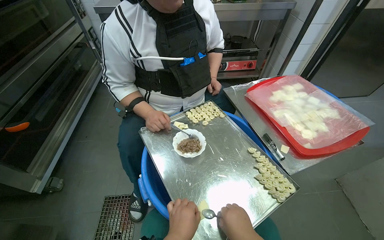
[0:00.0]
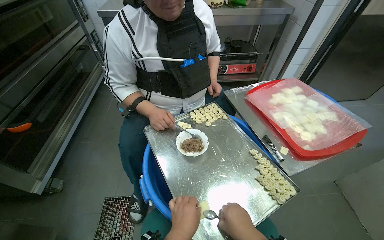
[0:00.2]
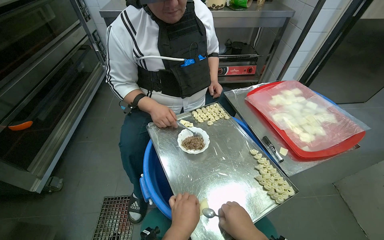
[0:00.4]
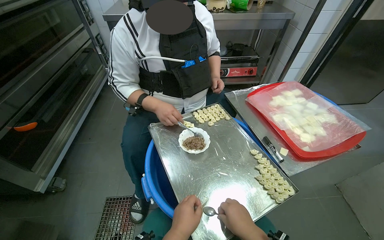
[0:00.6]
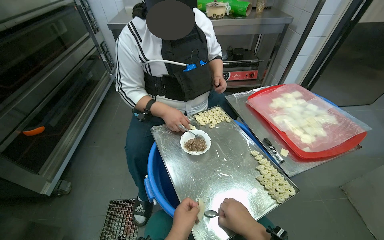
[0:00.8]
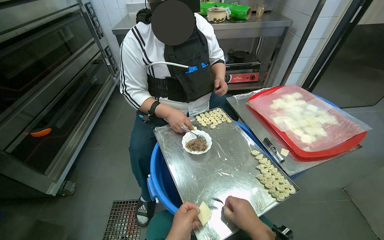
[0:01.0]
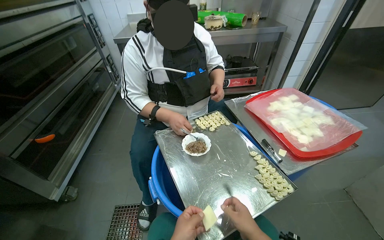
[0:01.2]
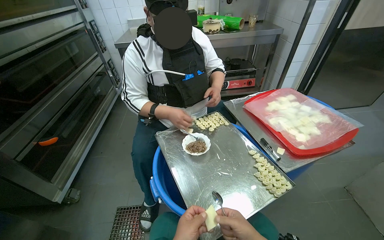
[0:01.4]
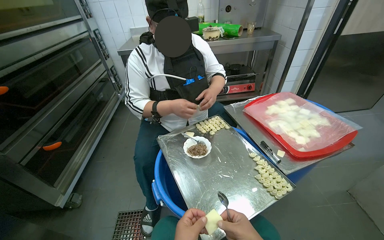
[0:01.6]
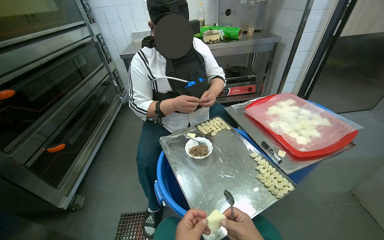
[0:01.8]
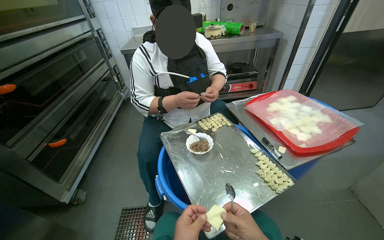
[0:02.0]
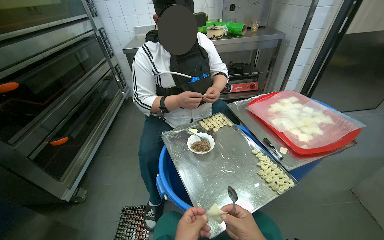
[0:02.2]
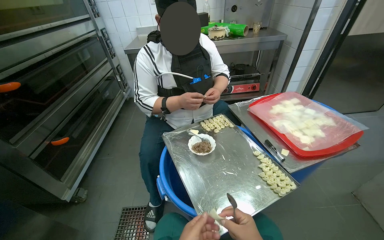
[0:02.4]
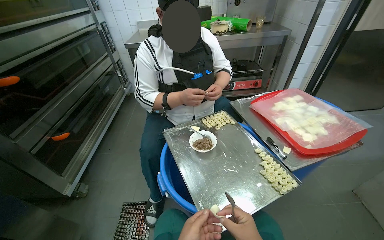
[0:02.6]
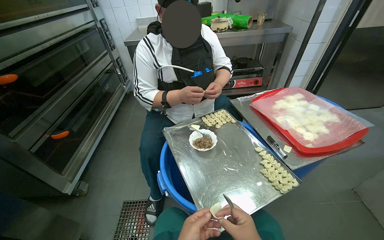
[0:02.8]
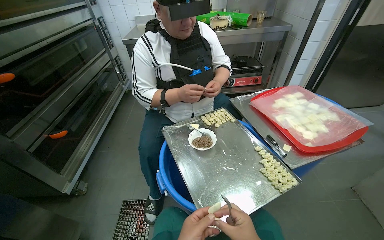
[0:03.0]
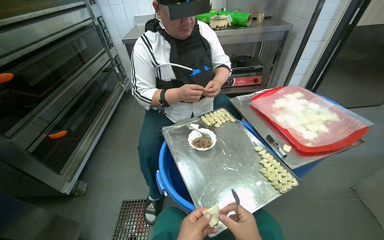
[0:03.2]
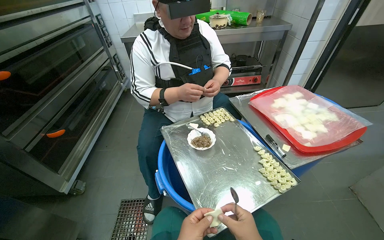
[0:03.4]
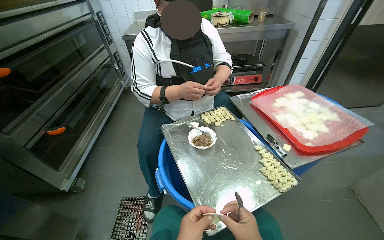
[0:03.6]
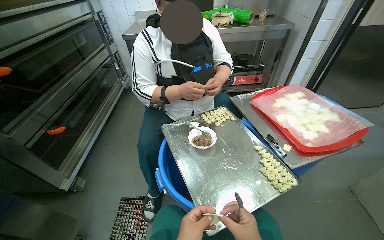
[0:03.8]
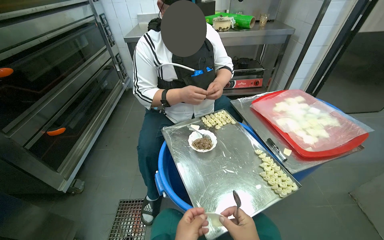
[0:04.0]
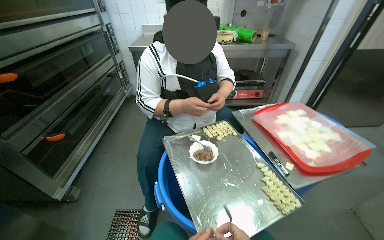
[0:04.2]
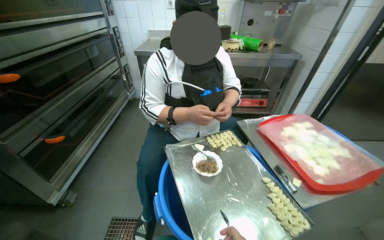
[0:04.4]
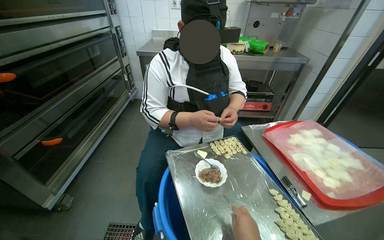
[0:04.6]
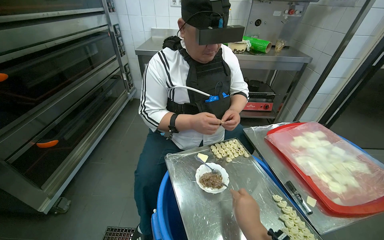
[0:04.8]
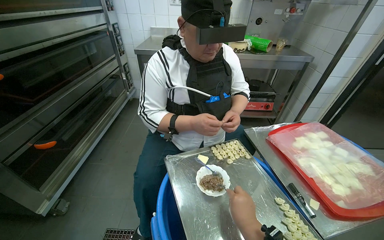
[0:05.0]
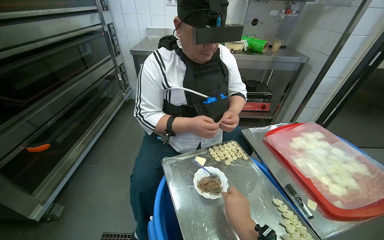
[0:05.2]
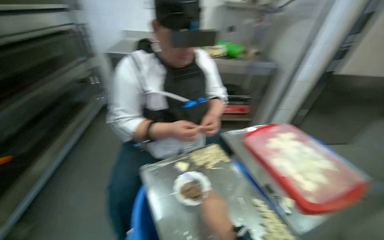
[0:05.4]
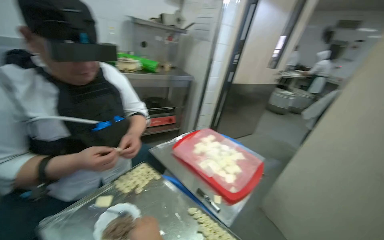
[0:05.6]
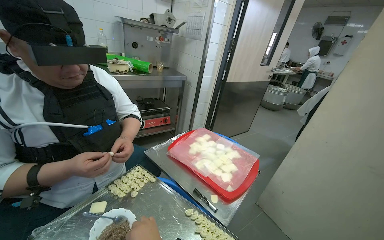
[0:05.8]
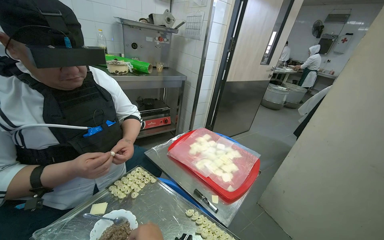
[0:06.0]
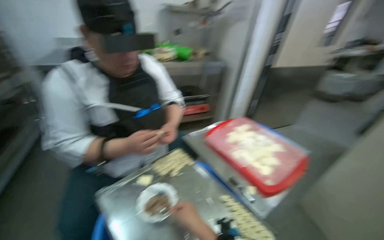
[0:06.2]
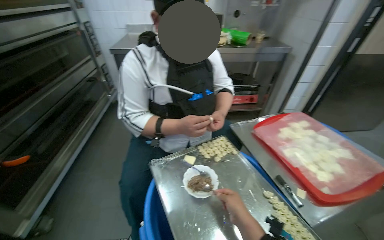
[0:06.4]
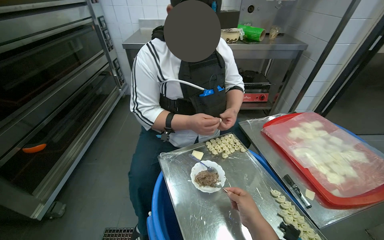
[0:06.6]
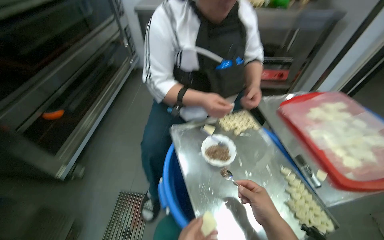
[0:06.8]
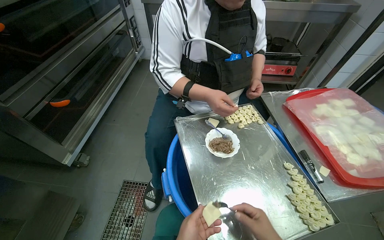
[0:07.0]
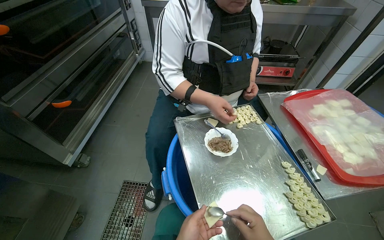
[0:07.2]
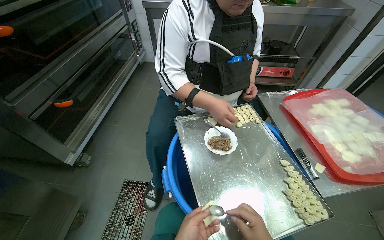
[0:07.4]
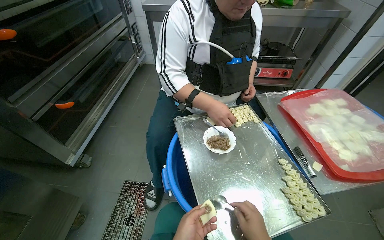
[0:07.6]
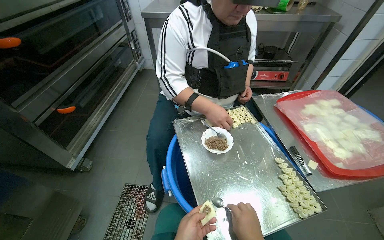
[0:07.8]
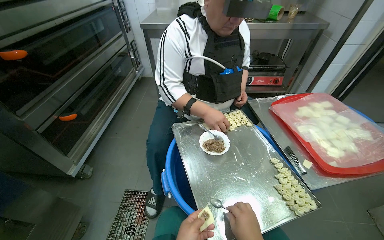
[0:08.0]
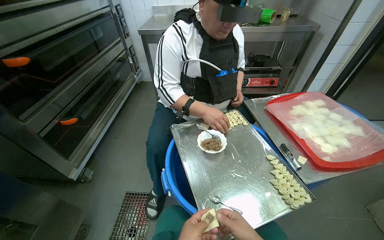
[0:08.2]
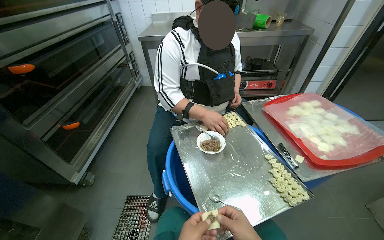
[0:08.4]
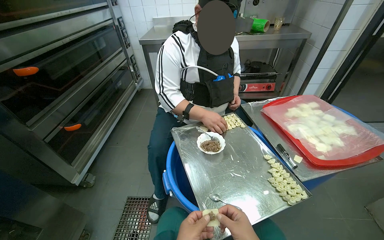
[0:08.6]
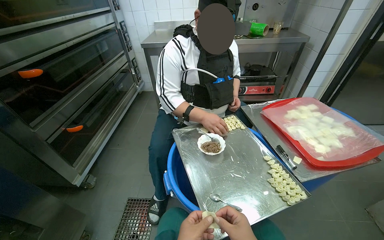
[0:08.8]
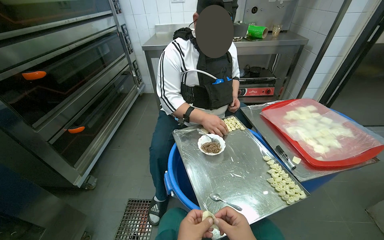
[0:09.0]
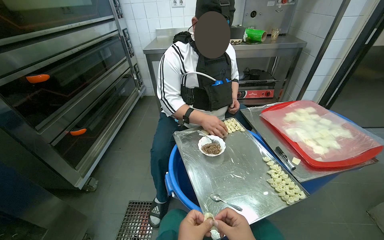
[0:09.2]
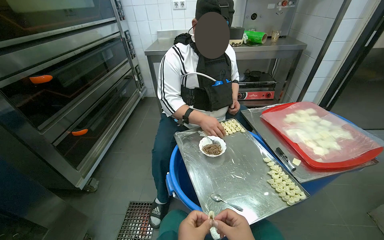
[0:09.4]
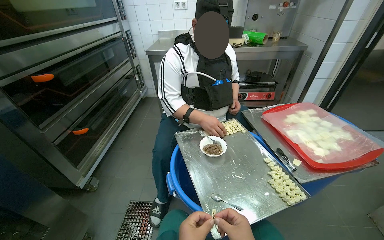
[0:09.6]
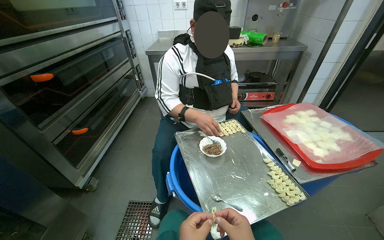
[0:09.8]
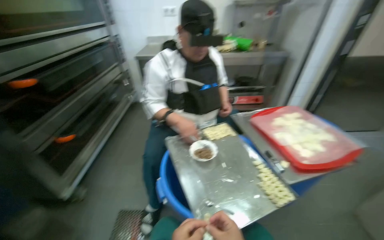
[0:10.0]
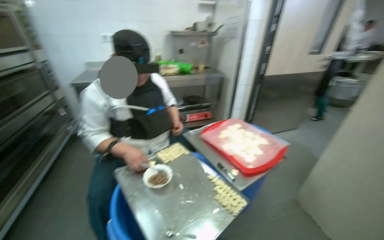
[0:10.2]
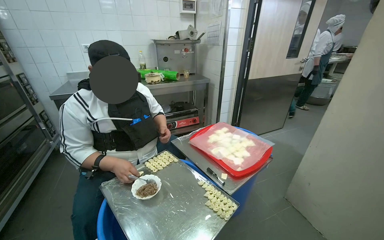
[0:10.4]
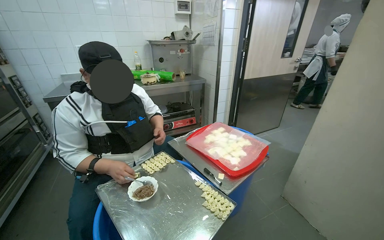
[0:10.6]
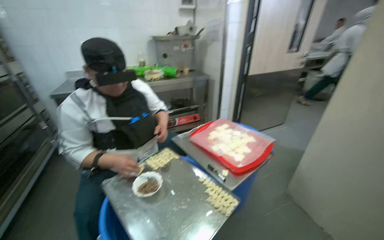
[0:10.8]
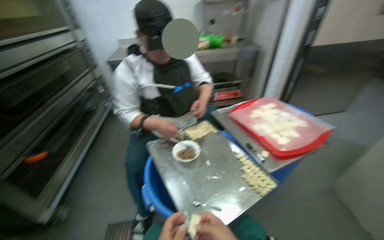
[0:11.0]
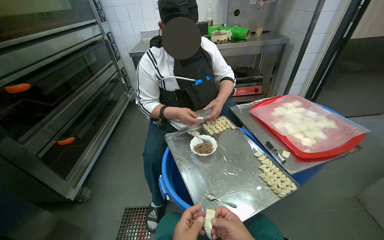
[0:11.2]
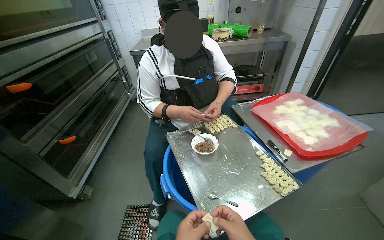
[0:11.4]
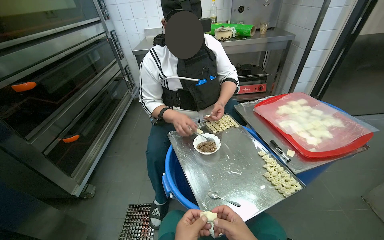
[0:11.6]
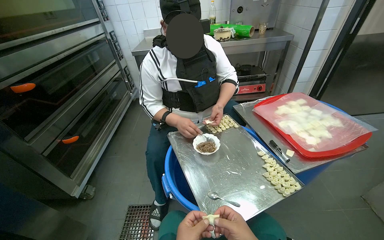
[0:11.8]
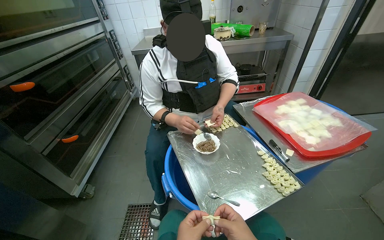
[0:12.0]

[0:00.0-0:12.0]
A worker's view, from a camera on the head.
Job: preparing food.
The whole recording: Preparing dumplings with filling. The worker continues to prepare dumplings by adding filling to dough pieces and shaping them.
0:04.4 to 0:06.0: The head turns to the right by approximately 35 degrees.
0:06.0 to 0:07.6: The wearer's head swings some 40 degrees to the left. The view tilts roughly 20 degrees downward.
0:09.0 to 0:10.4: The head rotates some 25 degrees to the right. The camera pitches upward, by some 10 degrees.
0:10.4 to 0:12.0: The view pans to the left by approximately 20 degrees. The view tilts about 15 degrees downward.

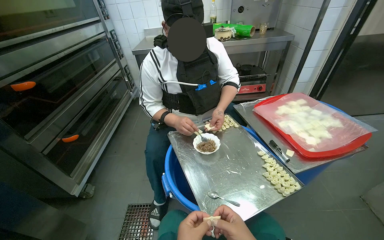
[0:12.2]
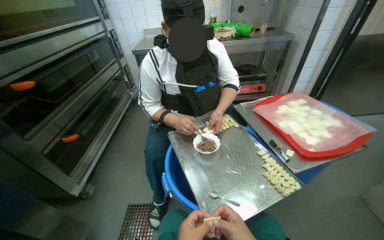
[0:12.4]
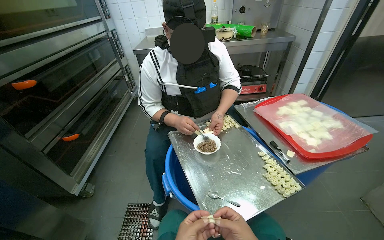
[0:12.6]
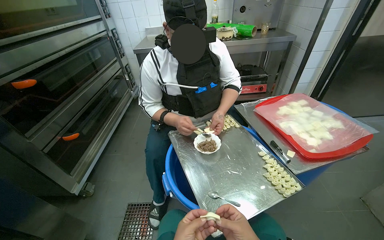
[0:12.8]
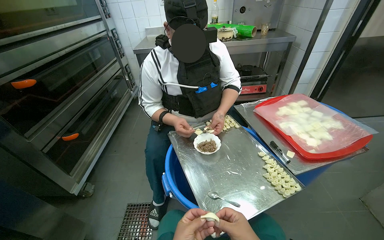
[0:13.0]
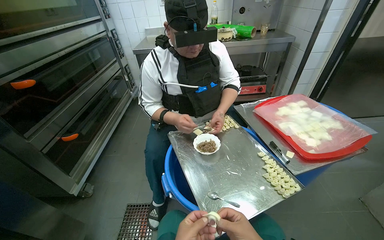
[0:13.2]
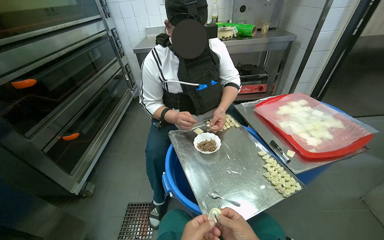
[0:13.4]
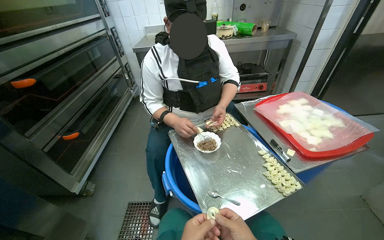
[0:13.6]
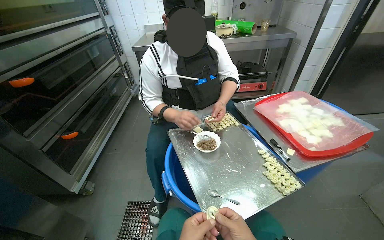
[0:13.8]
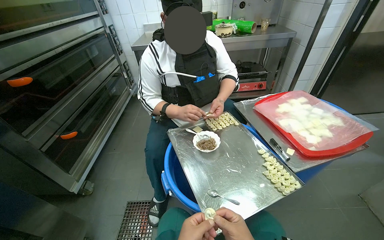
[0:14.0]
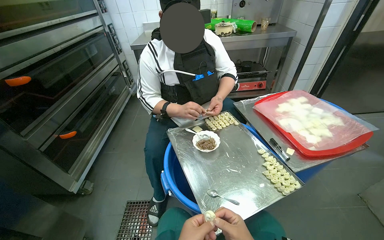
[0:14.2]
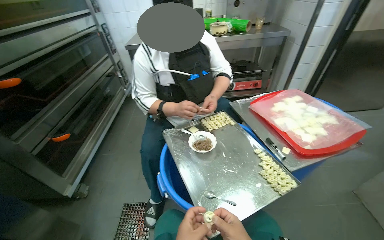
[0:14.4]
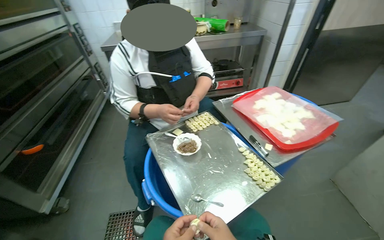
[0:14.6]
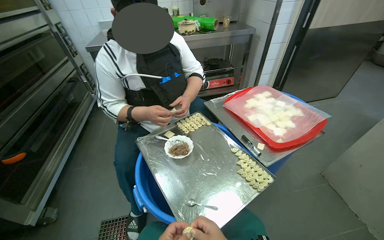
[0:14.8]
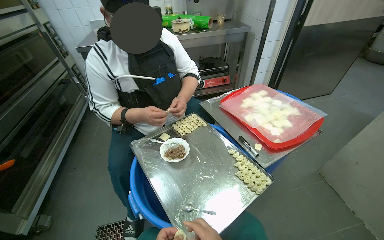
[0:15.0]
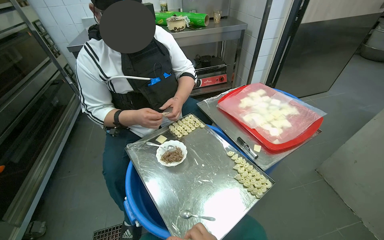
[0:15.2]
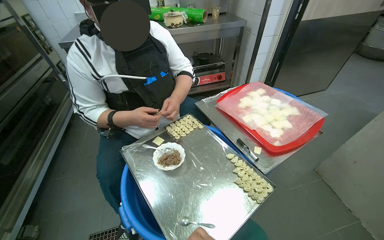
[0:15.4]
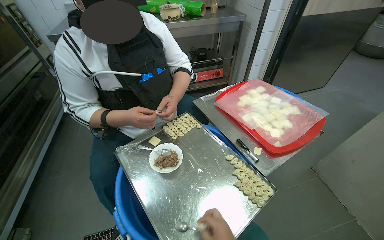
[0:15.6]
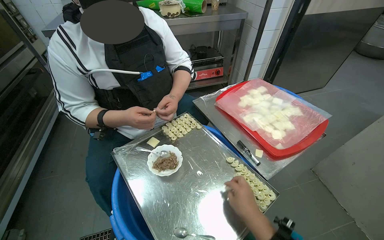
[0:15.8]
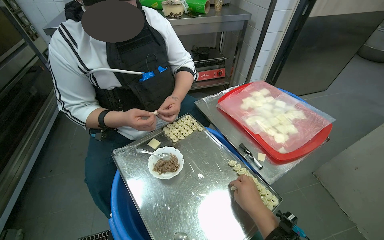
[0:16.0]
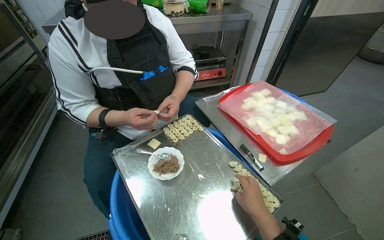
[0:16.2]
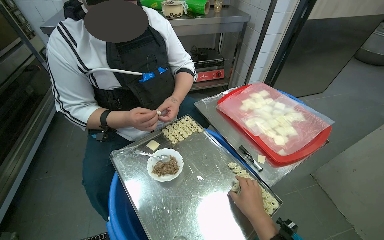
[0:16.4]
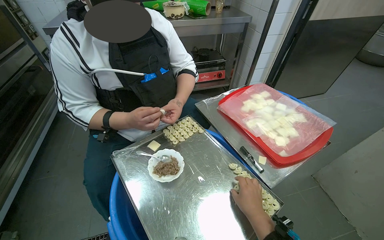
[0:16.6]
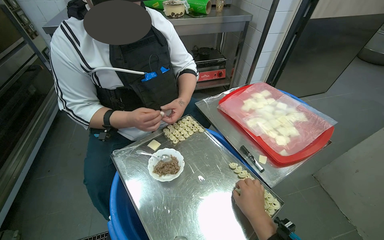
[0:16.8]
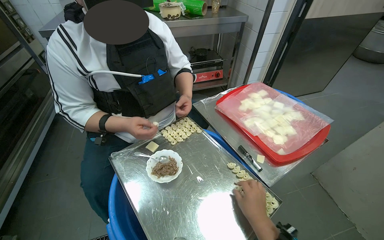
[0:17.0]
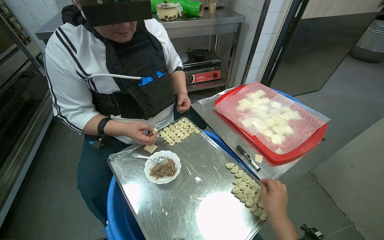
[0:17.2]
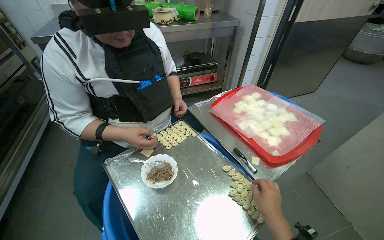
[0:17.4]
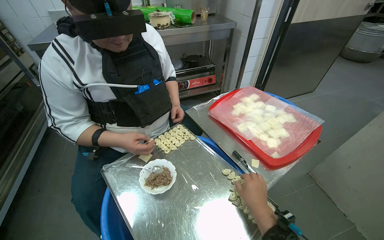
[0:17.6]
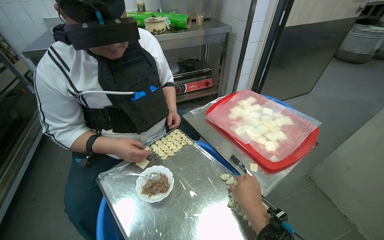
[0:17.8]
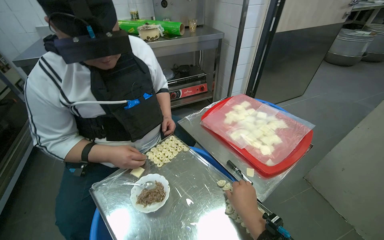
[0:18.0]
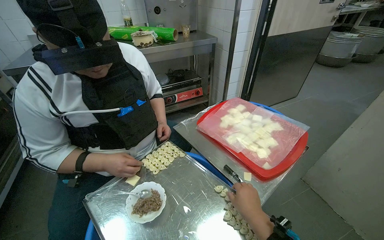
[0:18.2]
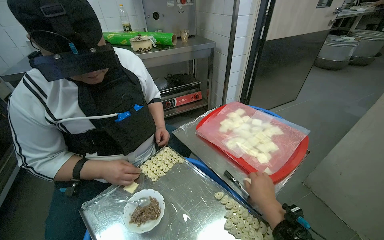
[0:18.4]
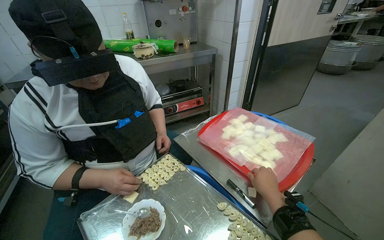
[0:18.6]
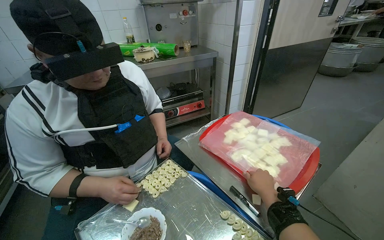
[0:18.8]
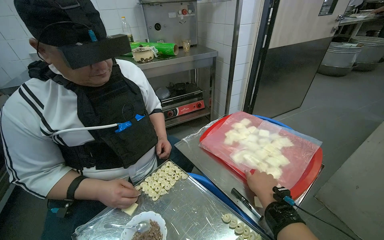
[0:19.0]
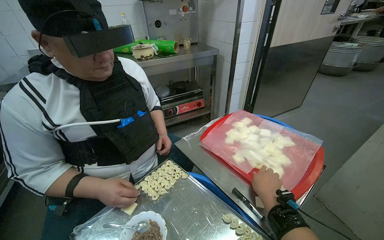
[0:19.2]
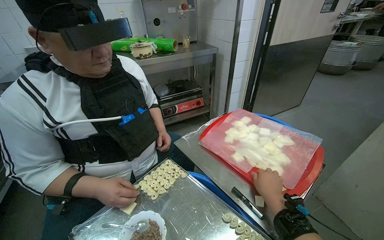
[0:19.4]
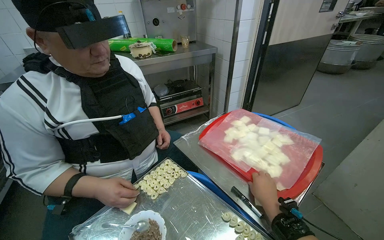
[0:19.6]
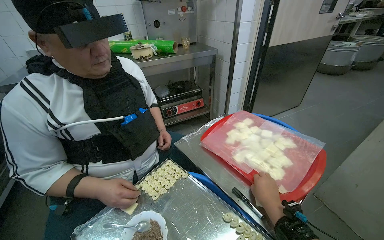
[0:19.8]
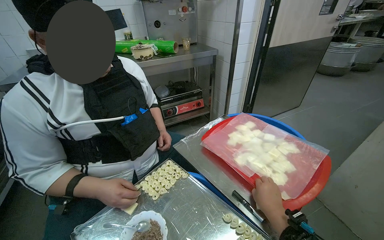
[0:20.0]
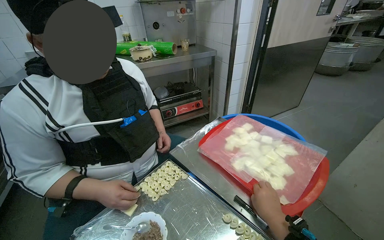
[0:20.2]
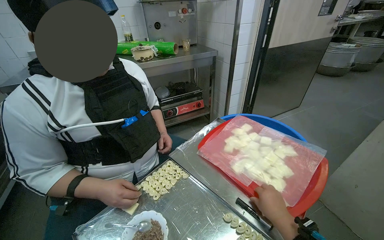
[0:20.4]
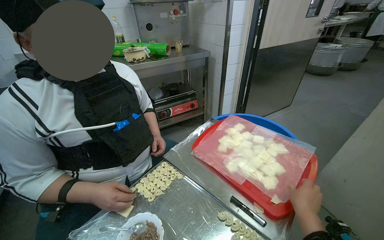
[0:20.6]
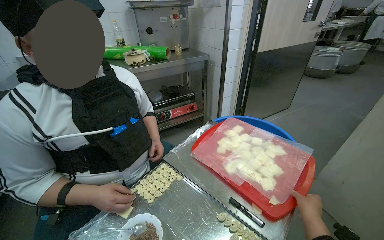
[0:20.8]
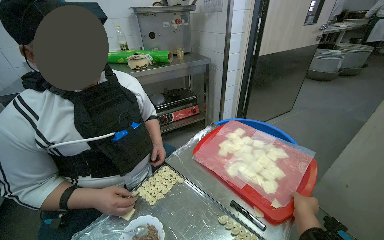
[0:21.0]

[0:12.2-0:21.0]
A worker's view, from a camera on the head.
Job: preparing food.
The whole recording: Preparing dumplings with filling. The worker continues to prepare dumplings by adding filling to dough pieces and shaping them.
0:18.0 to 0:19.6: The right hand heads farther from the camera and to the right, covering approximately 15 cm.
0:19.6 to 0:21.0: The right hand goes some 10 cm to the right.
